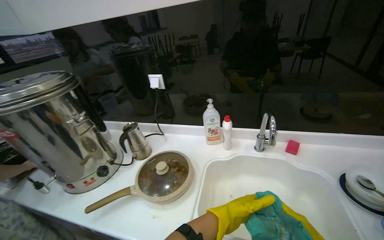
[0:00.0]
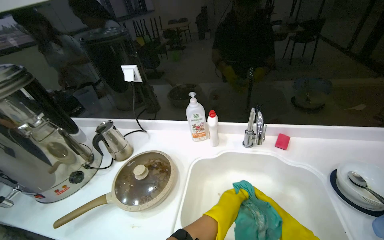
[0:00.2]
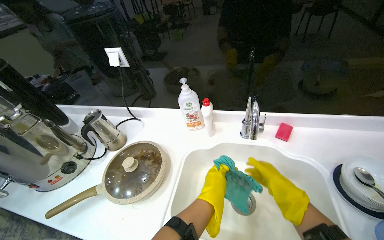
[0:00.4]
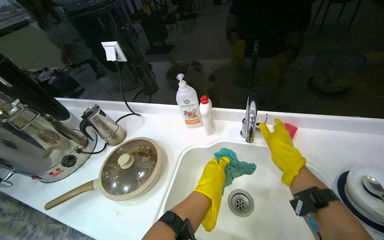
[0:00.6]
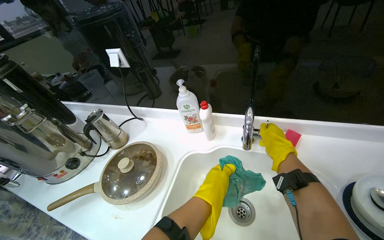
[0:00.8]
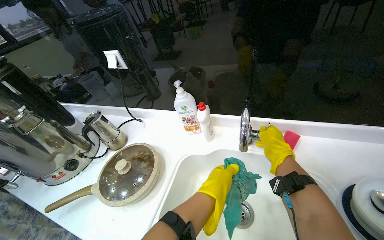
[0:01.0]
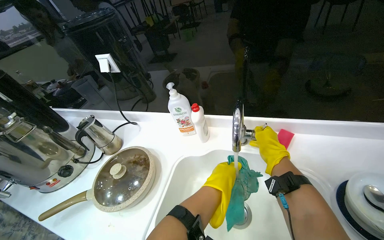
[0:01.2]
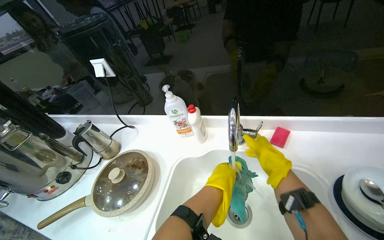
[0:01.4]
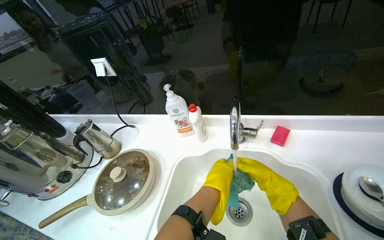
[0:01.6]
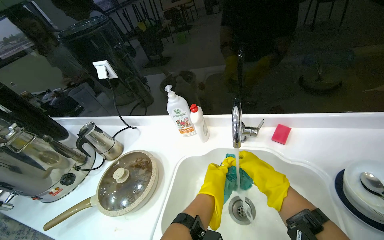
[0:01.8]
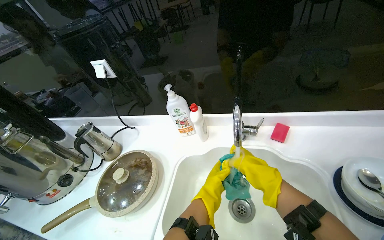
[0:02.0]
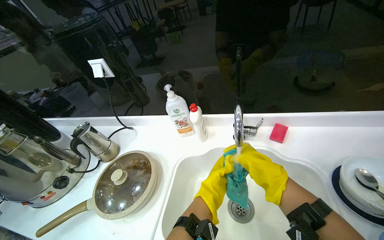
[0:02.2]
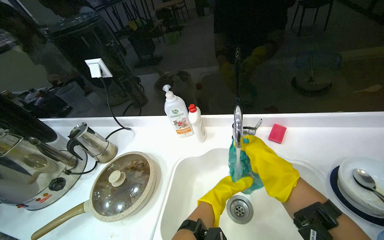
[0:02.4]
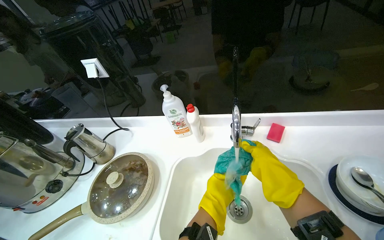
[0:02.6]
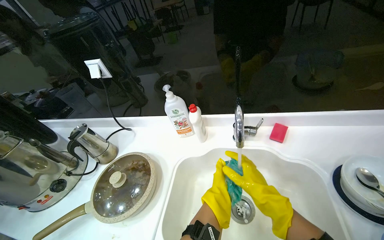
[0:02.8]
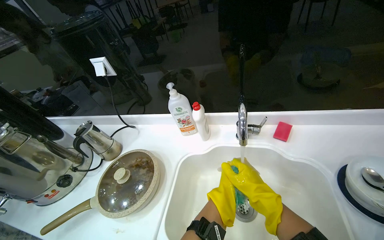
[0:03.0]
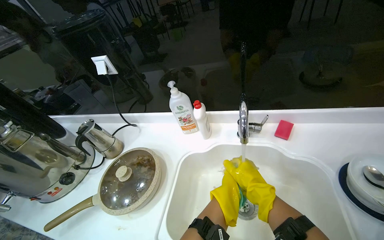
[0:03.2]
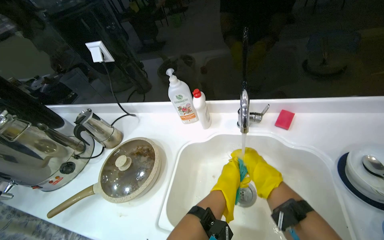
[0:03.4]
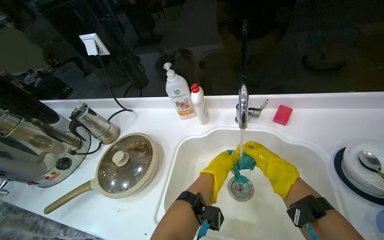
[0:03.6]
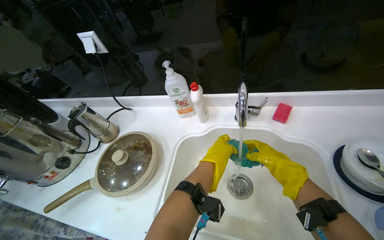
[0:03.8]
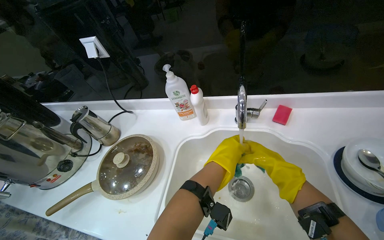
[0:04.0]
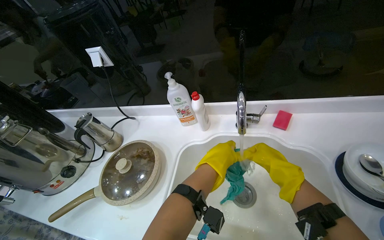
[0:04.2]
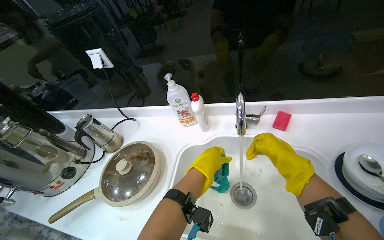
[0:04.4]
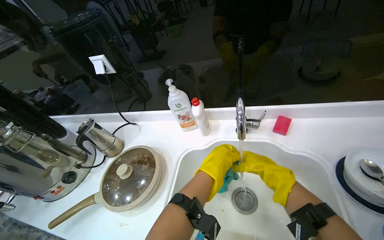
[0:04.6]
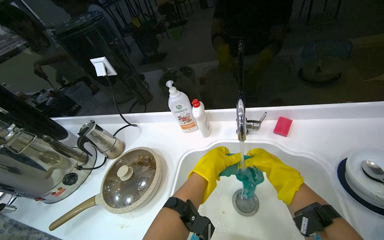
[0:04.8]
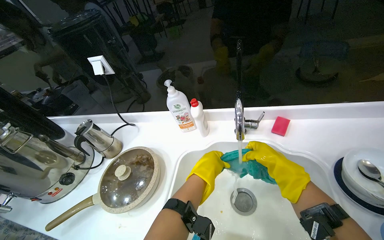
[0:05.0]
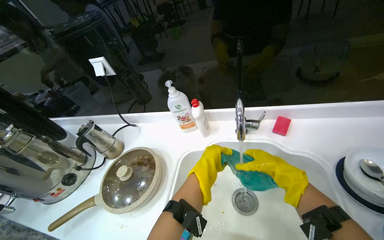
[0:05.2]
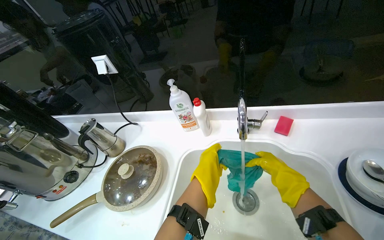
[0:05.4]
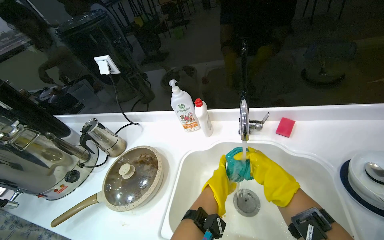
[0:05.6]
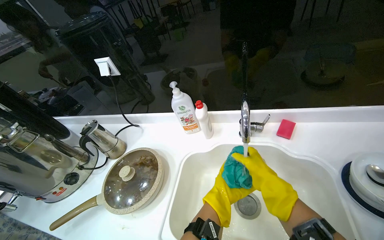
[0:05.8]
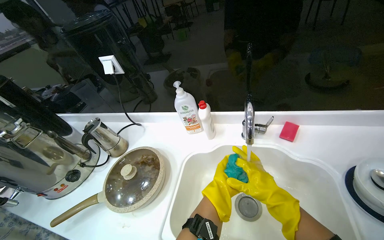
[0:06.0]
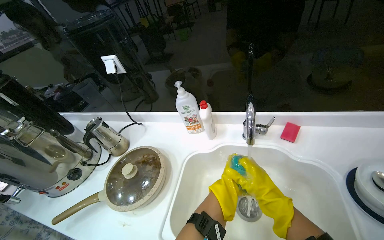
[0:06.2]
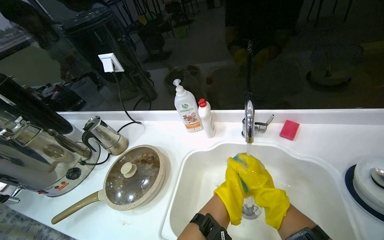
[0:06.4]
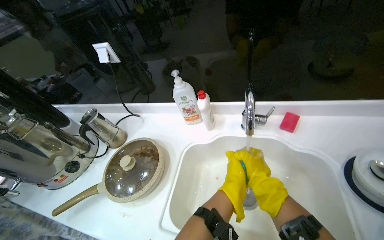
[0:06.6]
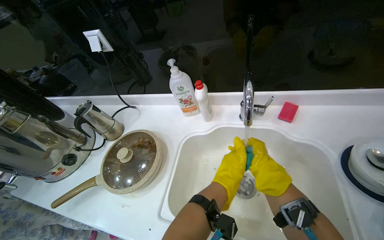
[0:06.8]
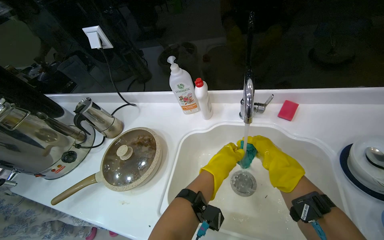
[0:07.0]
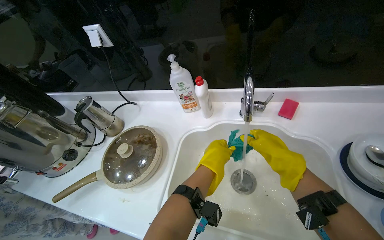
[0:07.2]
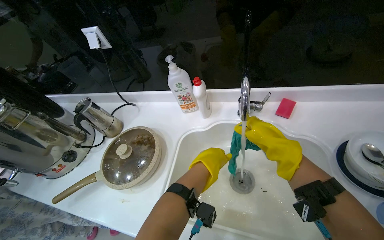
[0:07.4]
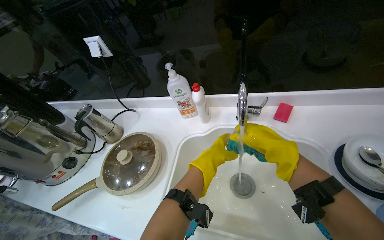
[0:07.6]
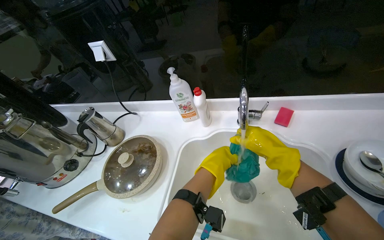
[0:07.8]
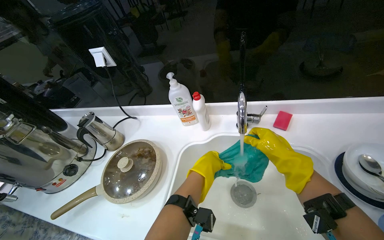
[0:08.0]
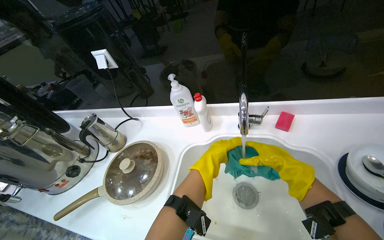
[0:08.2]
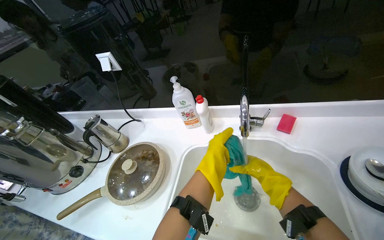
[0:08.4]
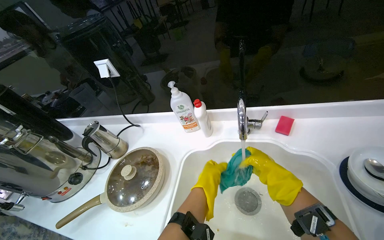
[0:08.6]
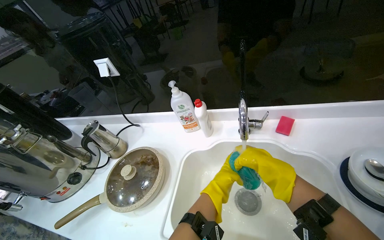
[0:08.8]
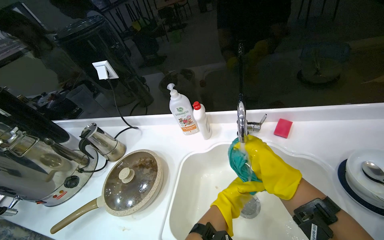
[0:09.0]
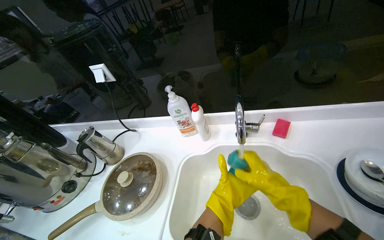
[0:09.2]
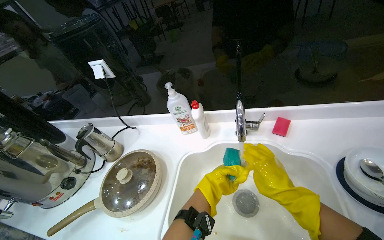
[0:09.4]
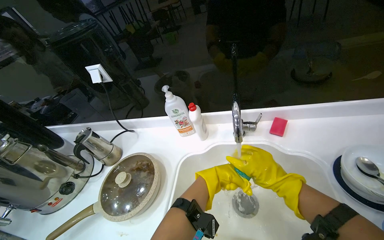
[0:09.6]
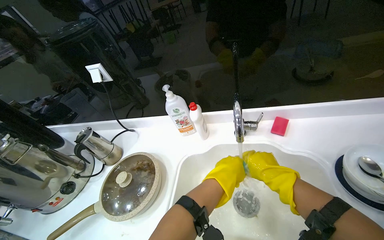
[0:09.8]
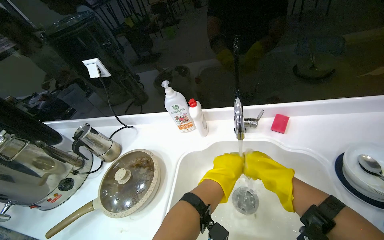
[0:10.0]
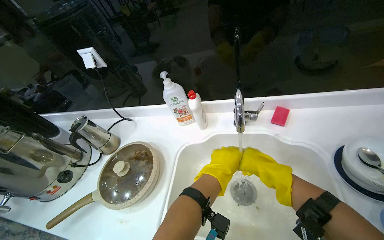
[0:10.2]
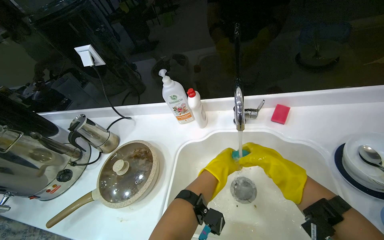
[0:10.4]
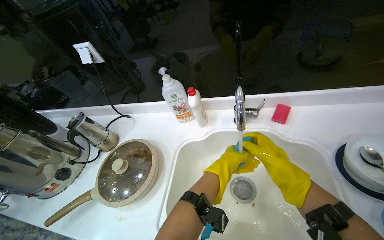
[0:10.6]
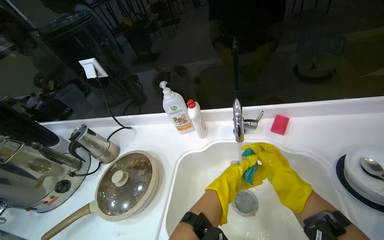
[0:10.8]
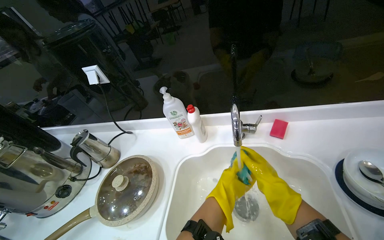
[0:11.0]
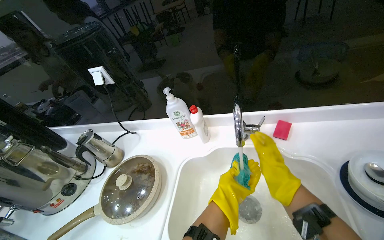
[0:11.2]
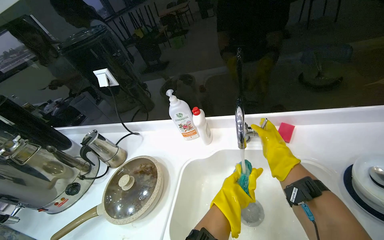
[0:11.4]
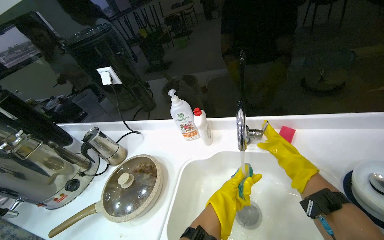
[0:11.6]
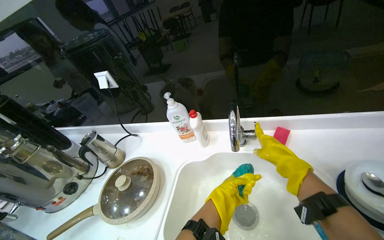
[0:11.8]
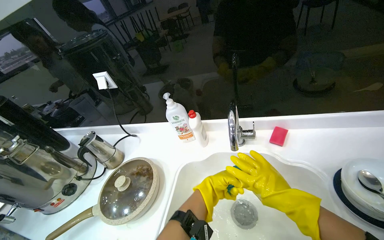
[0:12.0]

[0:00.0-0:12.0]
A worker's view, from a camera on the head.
Job: wiping surfaces.
The whole recording: Wiping wooden table. The worker wipes the surface of a wooden table with a blue cloth while wearing yellow gloves.
0:01.6 to 0:03.0: The left hand travels down the picture and farther from the camera by approximately 15 cm.
0:03.0 to 0:04.4: The left hand heads up the picture and nearer to the camera, covering approximately 15 cm.
0:04.4 to 0:06.0: The left hand travels farther from the camera and down the picture by some 15 cm.
0:06.0 to 0:07.6: The left hand goes nearer to the camera and returns, some 15 cm each way.
0:07.6 to 0:09.0: The left hand heads down the picture, farther from the camera and to the right, covering roughly 20 cm.
0:09.0 to 0:10.4: The left hand goes nearer and farther, approximately 20 cm each way, reversing 3 times.
0:10.4 to 0:12.0: The left hand moves nearer and farther over roughly 15 cm, changing direction 2 times.

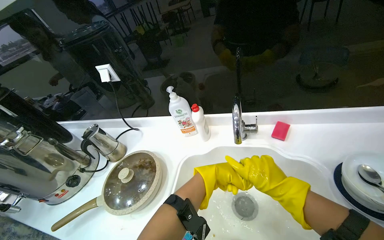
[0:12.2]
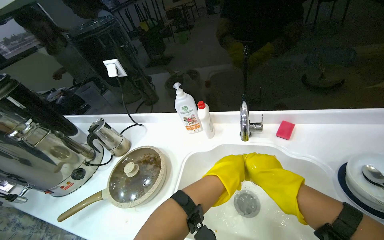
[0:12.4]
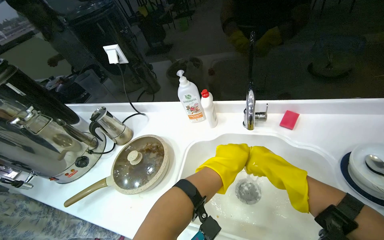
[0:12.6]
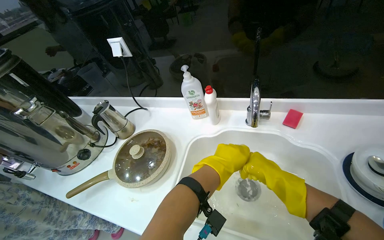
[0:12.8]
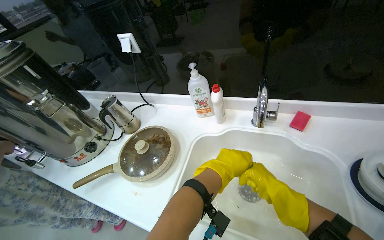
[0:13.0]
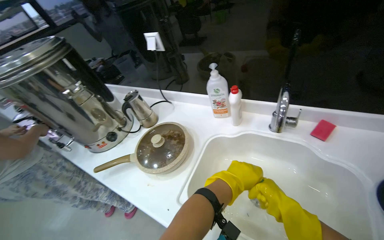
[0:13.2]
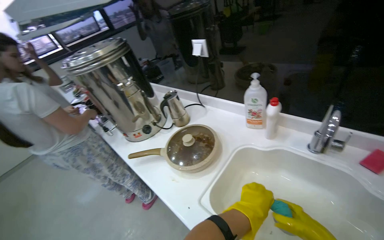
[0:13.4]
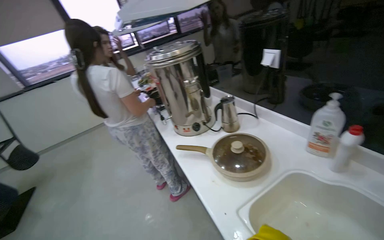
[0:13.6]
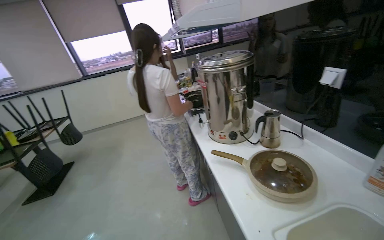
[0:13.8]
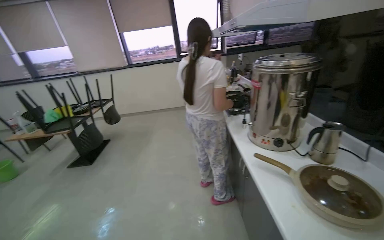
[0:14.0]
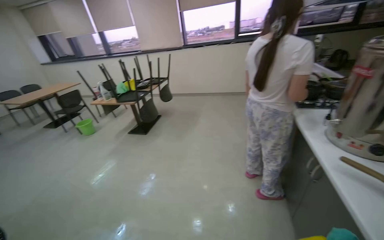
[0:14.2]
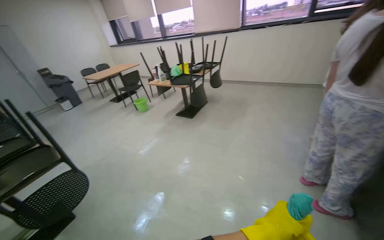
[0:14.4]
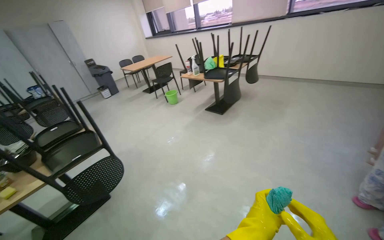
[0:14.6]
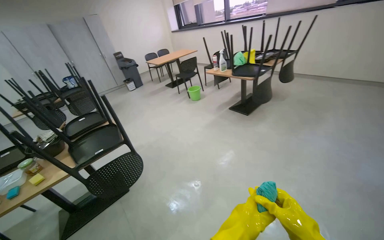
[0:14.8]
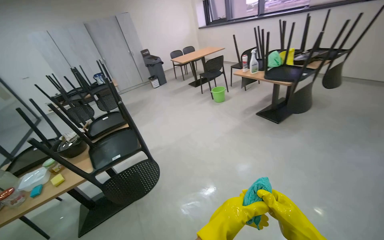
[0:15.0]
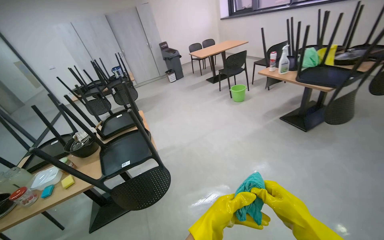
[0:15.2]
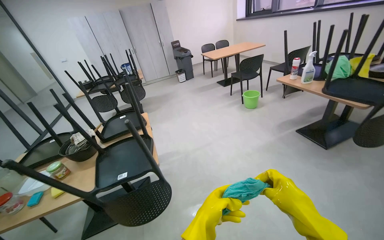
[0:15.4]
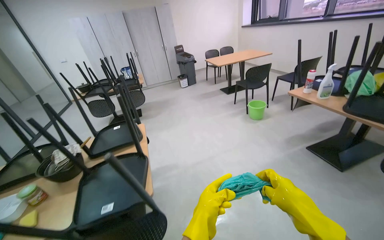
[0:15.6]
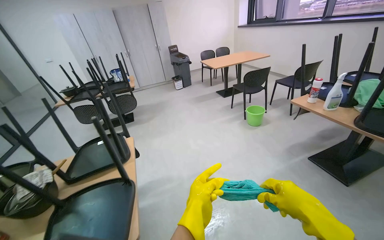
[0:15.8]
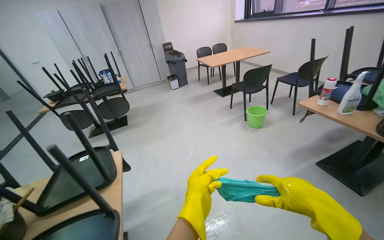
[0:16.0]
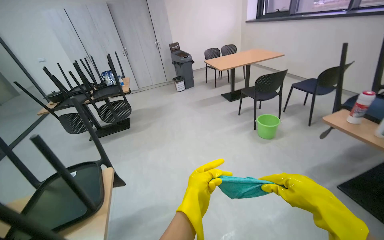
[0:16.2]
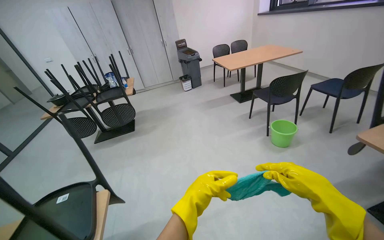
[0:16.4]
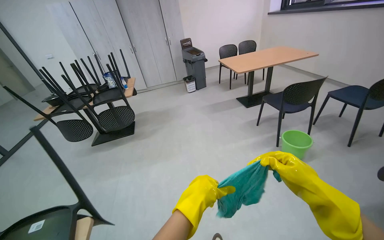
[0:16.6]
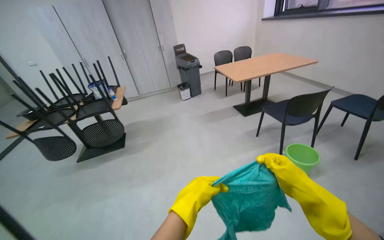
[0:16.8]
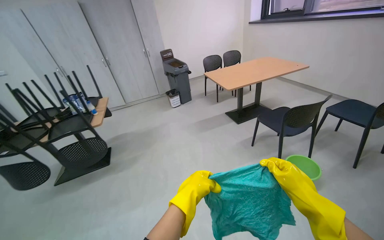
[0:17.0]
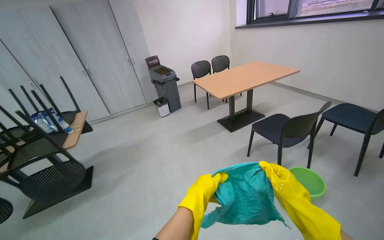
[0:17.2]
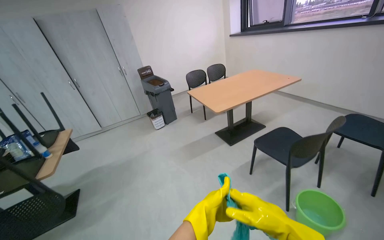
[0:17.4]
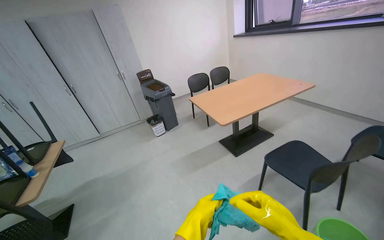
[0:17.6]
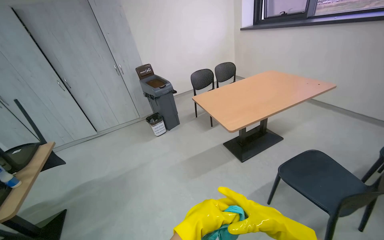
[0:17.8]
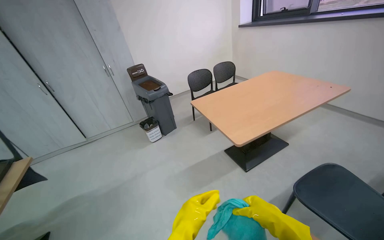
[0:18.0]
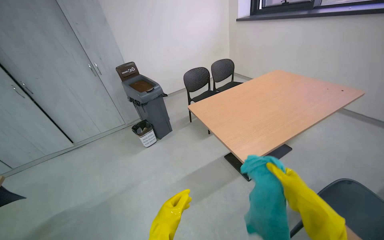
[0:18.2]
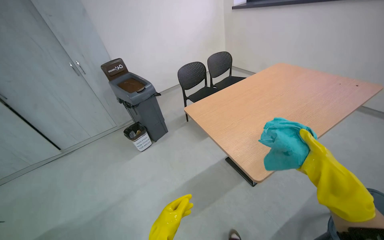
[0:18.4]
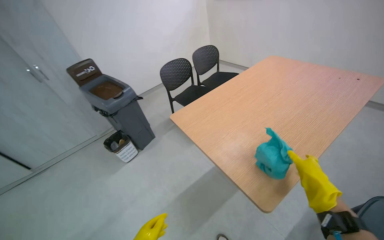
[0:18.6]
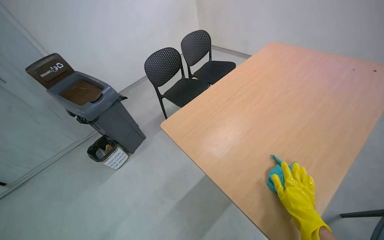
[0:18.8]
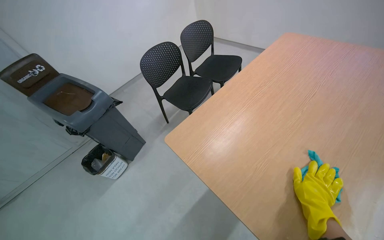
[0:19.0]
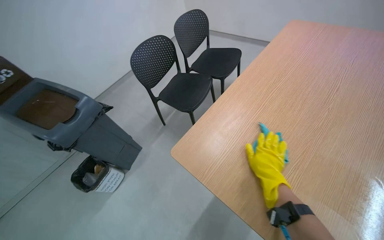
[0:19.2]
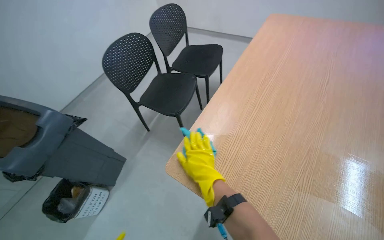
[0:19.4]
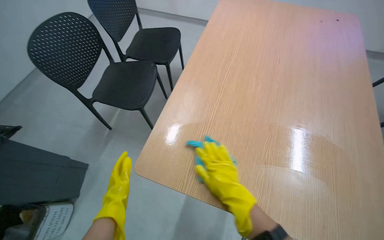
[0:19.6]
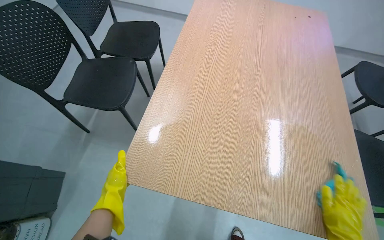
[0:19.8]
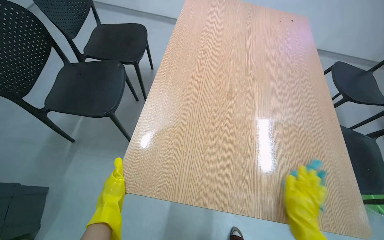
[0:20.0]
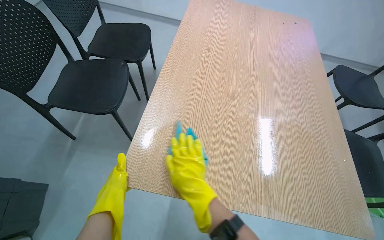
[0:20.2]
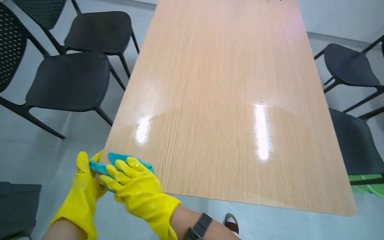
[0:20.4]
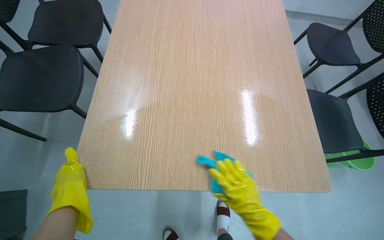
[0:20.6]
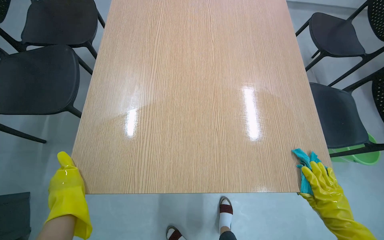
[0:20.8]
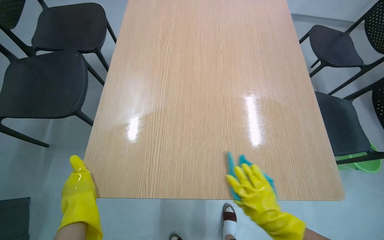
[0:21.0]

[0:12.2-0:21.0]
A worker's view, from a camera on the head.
Job: wiping surfaces.
The whole recording: Wiping wooden table. The worker wipes the surface of a wooden table with a blue cloth while wearing yellow gloves.
0:12.2 to 0:13.6: The wearer's head swings approximately 45 degrees to the left.
0:13.6 to 0:15.2: The camera travels approximately 1 m. The head turns to the left by about 95 degrees. The view tips downward by some 15 degrees.
0:15.2 to 0:16.6: The head travels some 1.5 m.
0:16.6 to 0:18.0: The wearer moves some 1.5 m.
0:18.0 to 0:19.6: The camera is carried approximately 1 m. The wearer looks some 45 degrees further to the right. The wearer looks about 20 degrees further downward.
0:19.6 to 0:21.0: The wearer's head swings some 20 degrees to the right. The right hand goes left and right, approximately 50 cm each way, reversing 3 times.
